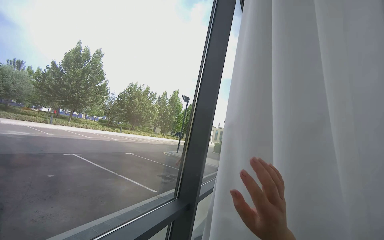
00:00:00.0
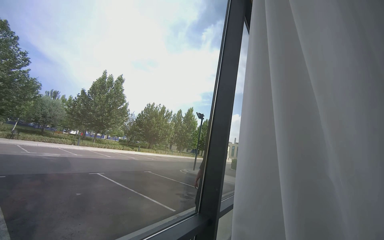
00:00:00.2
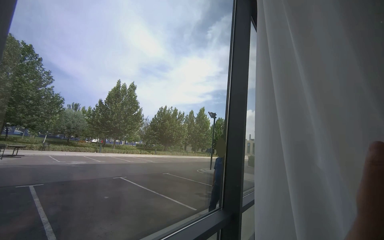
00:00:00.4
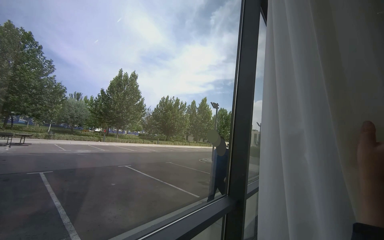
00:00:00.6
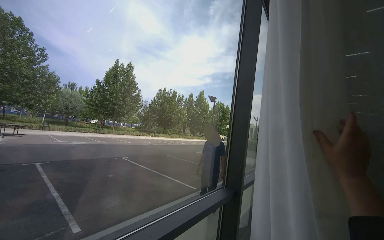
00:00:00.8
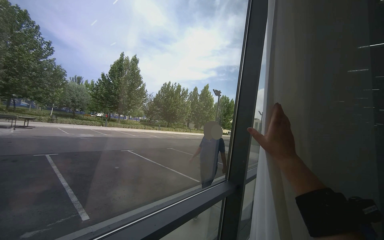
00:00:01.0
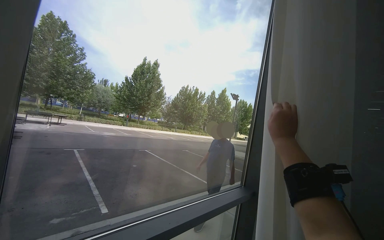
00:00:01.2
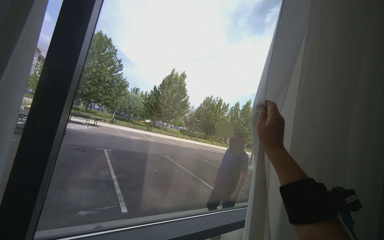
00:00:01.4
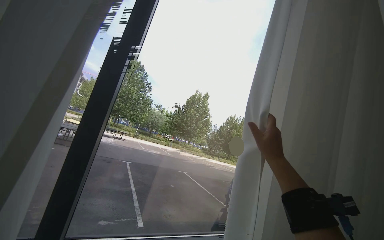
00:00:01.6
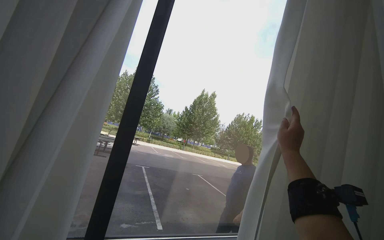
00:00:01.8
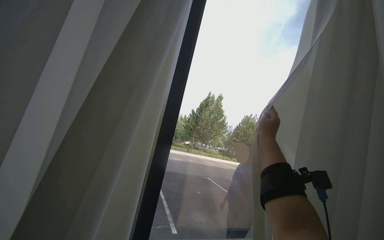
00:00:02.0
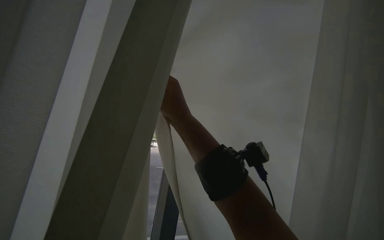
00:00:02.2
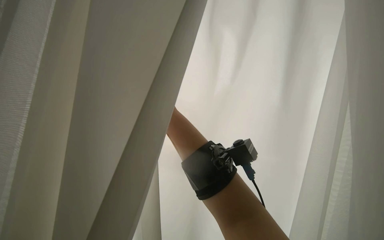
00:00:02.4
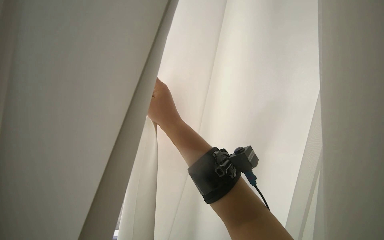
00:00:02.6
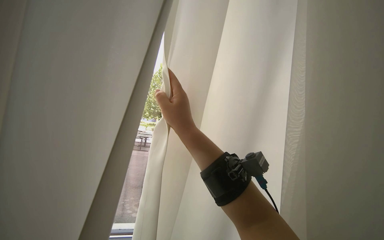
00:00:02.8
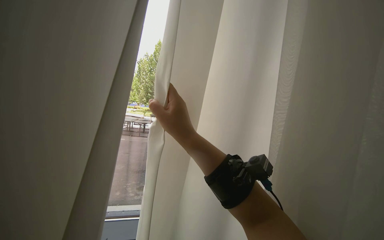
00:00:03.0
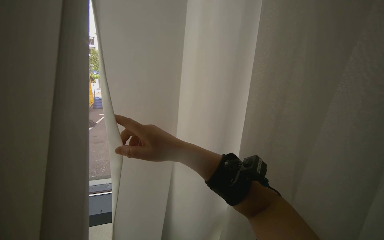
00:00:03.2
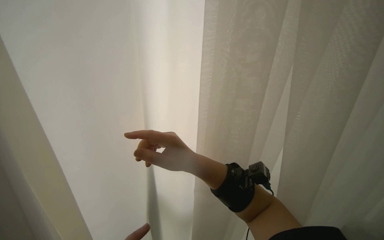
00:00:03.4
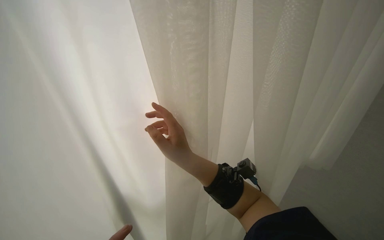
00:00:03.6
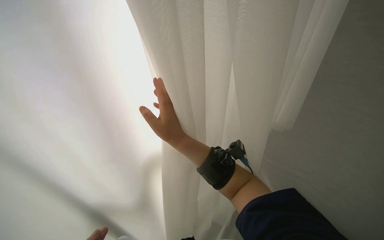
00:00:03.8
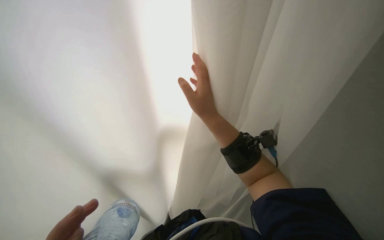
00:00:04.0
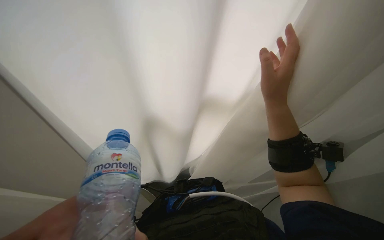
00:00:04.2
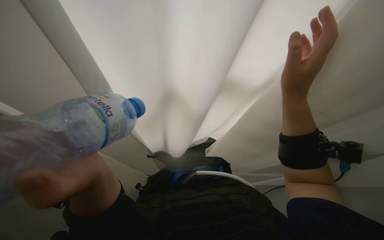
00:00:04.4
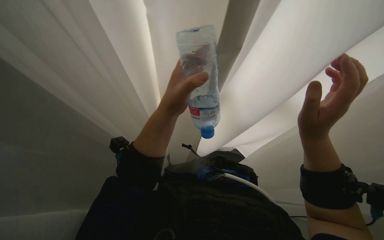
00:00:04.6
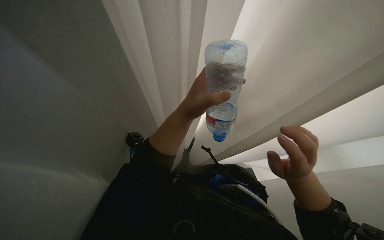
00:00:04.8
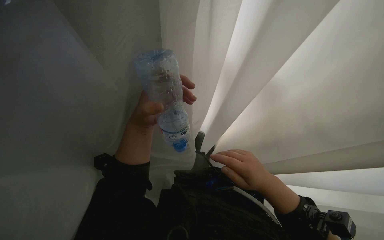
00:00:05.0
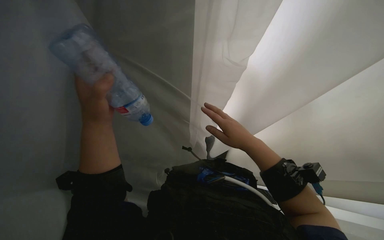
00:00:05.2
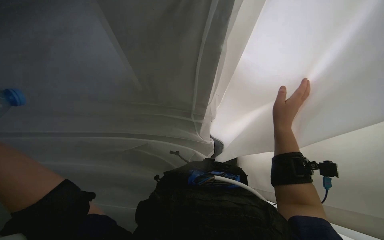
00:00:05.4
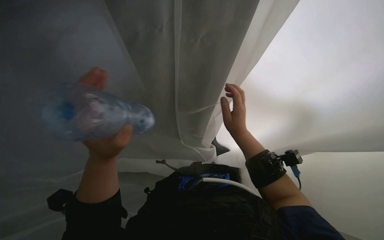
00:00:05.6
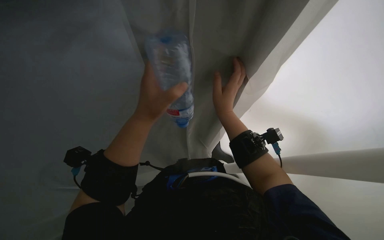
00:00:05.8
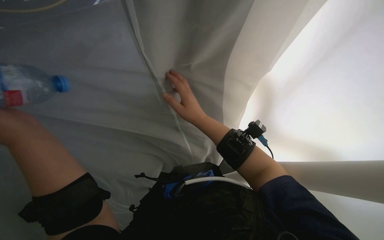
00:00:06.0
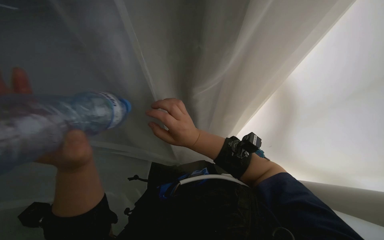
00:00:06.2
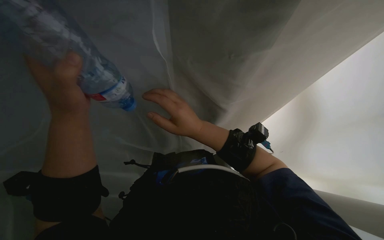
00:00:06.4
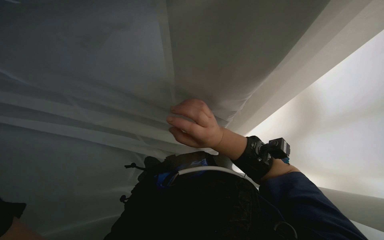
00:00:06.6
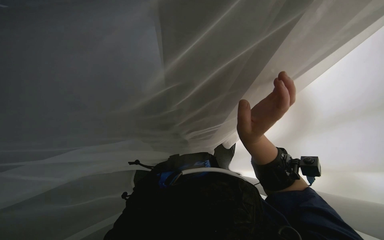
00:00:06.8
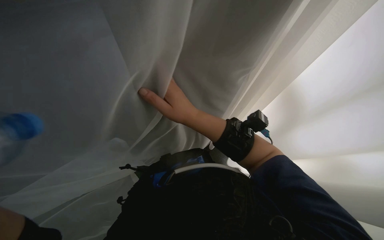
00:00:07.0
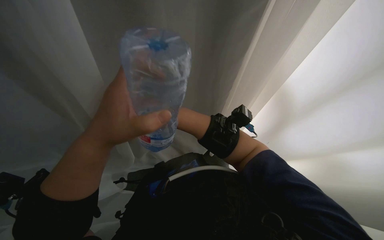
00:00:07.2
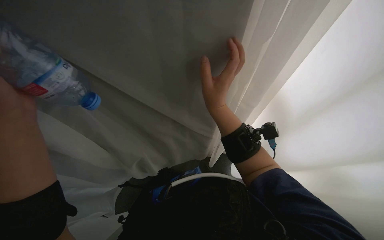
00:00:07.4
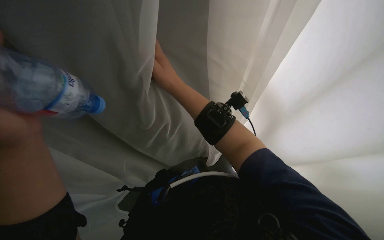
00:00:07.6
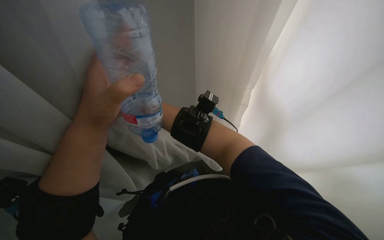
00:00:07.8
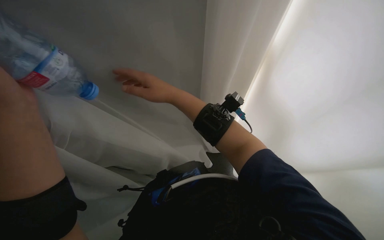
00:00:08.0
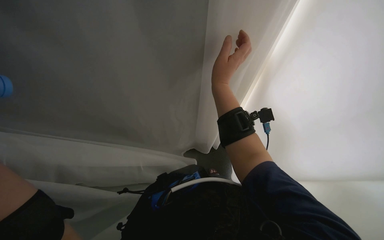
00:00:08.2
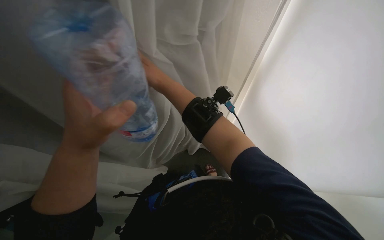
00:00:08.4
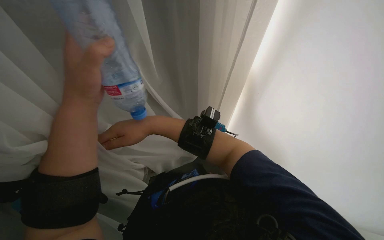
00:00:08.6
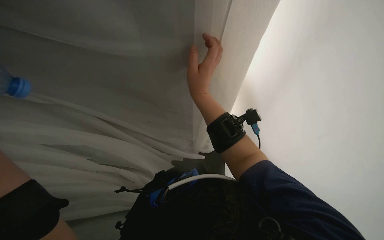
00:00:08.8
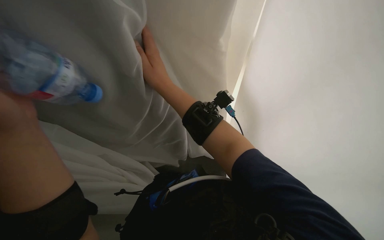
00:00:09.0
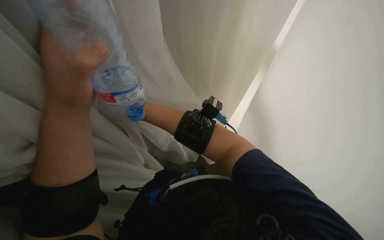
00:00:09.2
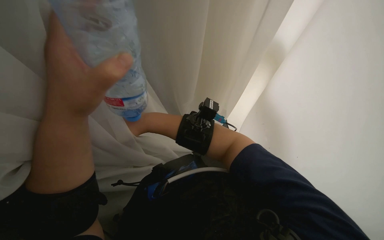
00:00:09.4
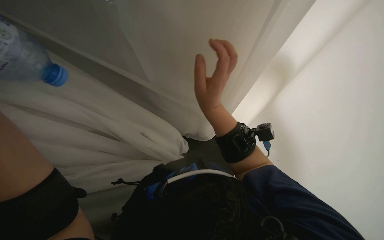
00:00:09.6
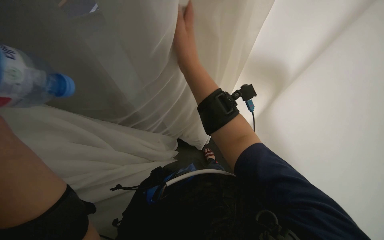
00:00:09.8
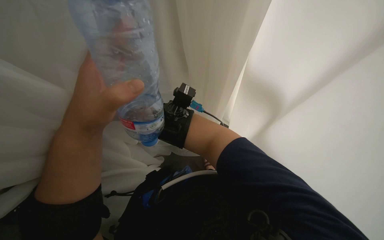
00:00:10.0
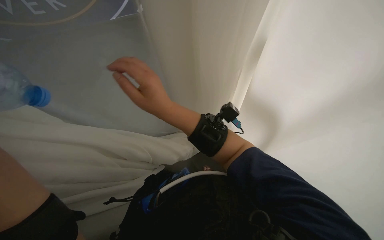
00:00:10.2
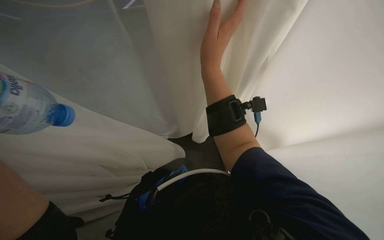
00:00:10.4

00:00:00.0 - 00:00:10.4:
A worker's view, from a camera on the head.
Job: organizing items.
The whole recording: Adjusting room curtains. The worker adjusts the room curtains by opening and closing them.
00:00:04.4 - 00:00:06.0: The camera sweeps to the left, by about 15 degrees. The scene turns some 30 degrees counterclockwise in the picture.

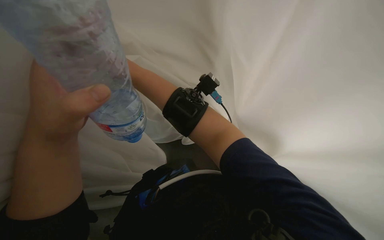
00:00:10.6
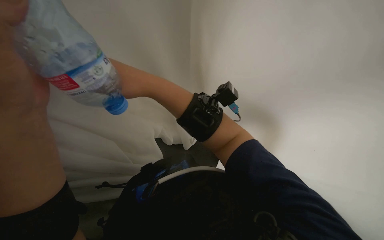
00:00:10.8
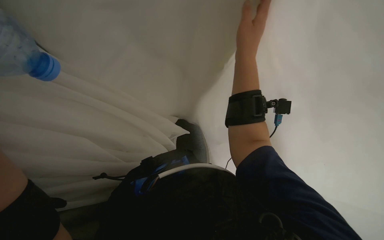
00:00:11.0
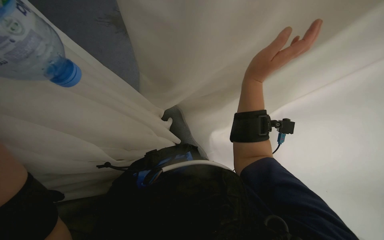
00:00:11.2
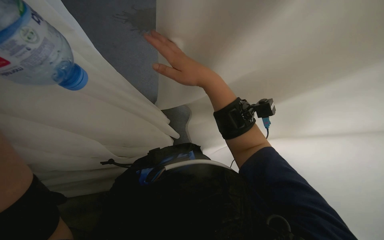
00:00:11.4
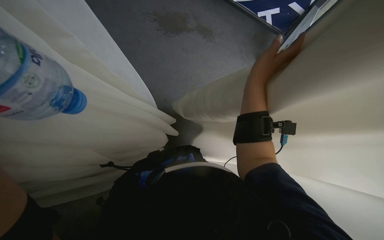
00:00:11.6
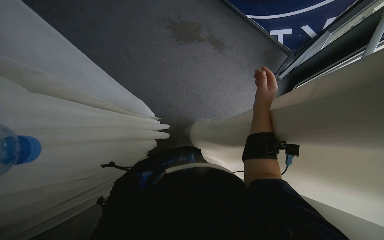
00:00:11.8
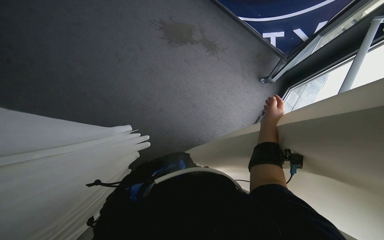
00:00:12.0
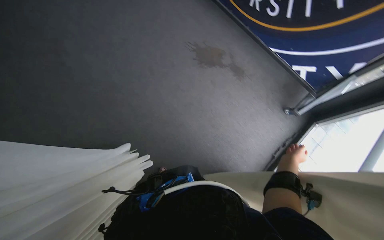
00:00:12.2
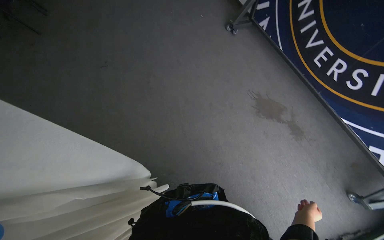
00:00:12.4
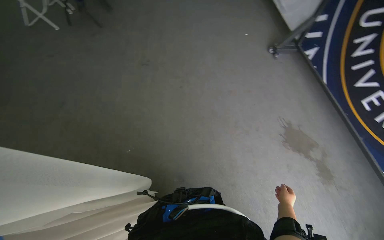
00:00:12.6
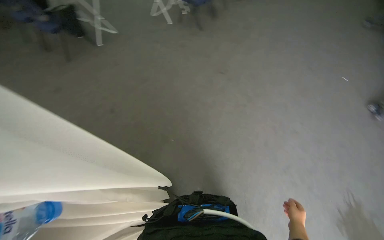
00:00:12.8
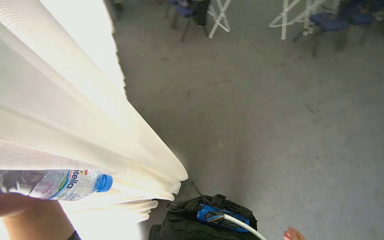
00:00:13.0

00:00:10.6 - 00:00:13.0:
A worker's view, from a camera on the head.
Job: organizing items.
The whole recording: Adjusting room curtains. The worker adjusts the room curtains by opening and closing them.
00:00:10.6 - 00:00:11.8: The scene turns some 25 degrees clockwise in the picture.
00:00:11.8 - 00:00:13.0: The wearer's head swings about 115 degrees to the left. The wearer looks roughly 30 degrees further upward.

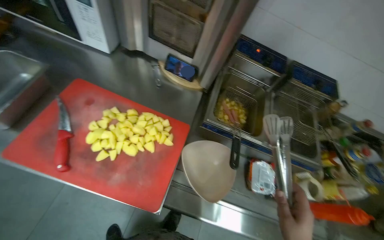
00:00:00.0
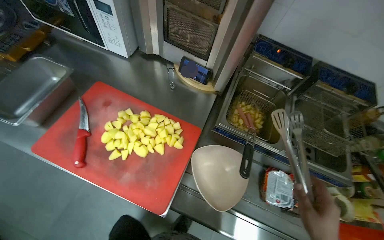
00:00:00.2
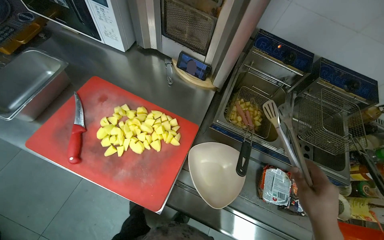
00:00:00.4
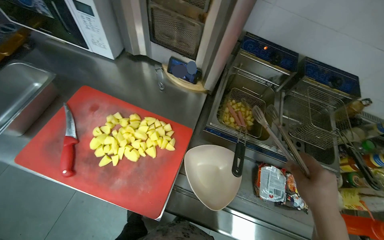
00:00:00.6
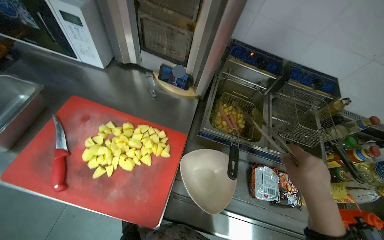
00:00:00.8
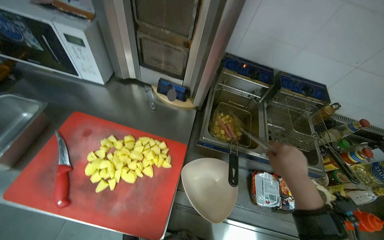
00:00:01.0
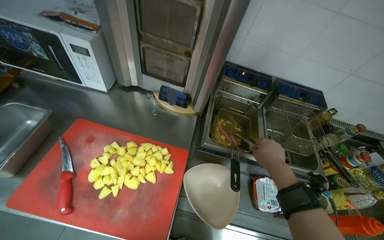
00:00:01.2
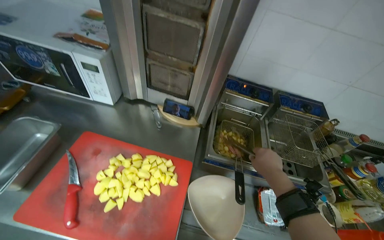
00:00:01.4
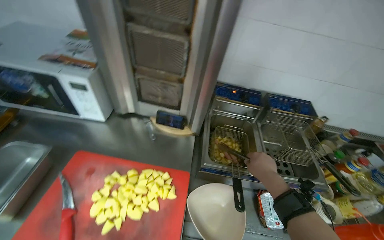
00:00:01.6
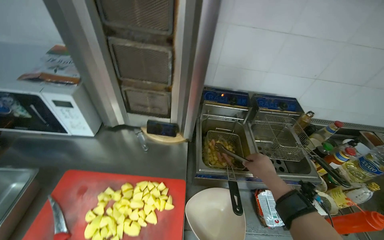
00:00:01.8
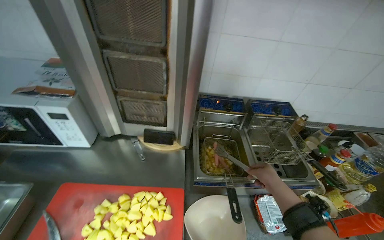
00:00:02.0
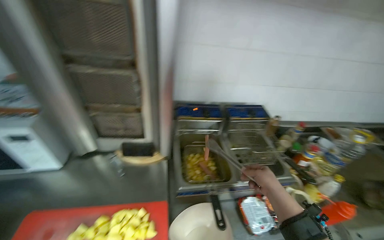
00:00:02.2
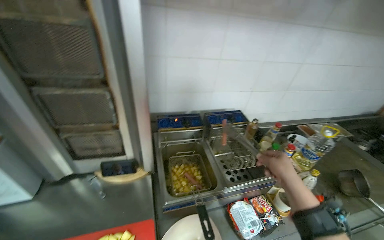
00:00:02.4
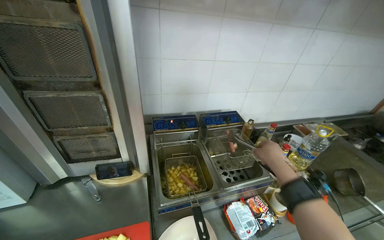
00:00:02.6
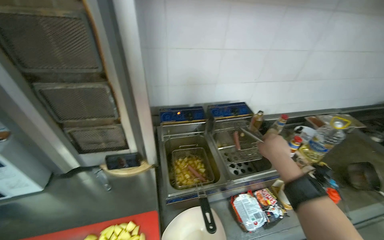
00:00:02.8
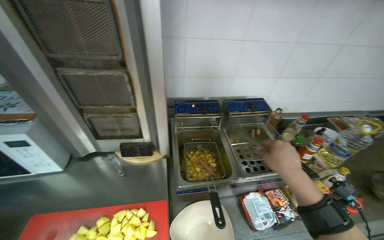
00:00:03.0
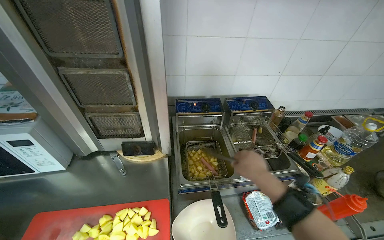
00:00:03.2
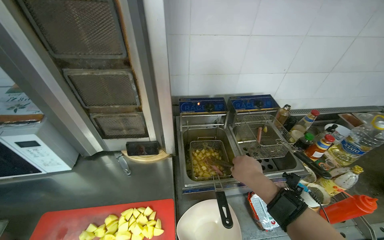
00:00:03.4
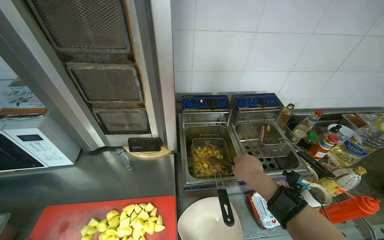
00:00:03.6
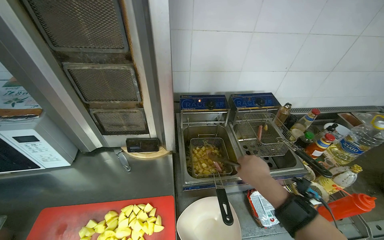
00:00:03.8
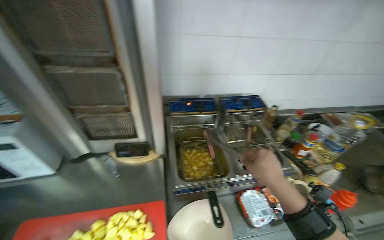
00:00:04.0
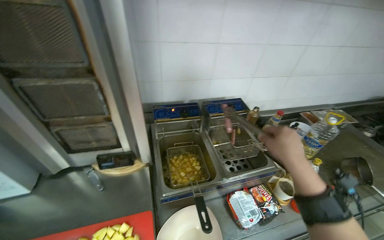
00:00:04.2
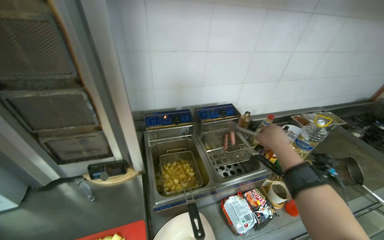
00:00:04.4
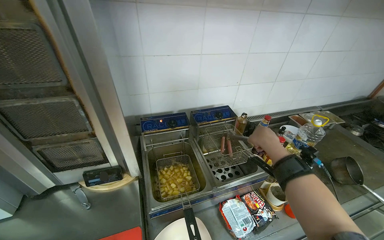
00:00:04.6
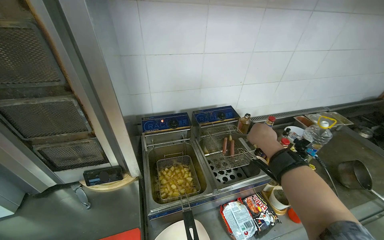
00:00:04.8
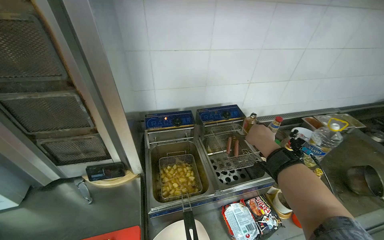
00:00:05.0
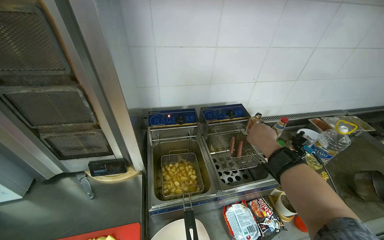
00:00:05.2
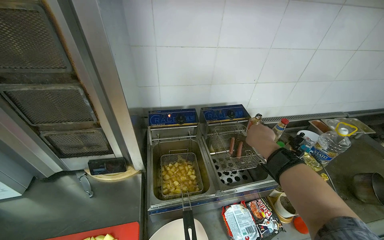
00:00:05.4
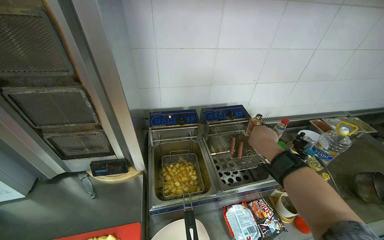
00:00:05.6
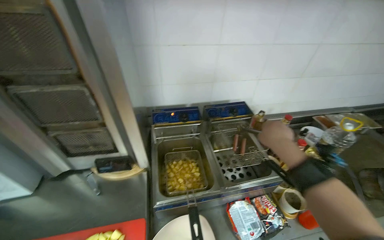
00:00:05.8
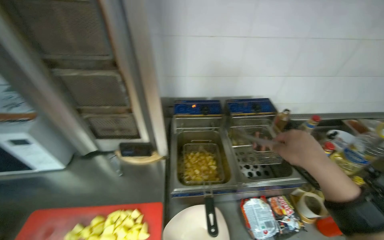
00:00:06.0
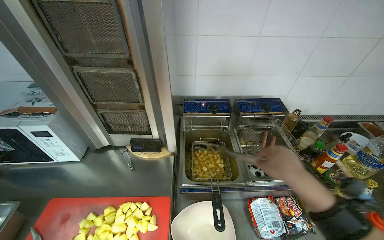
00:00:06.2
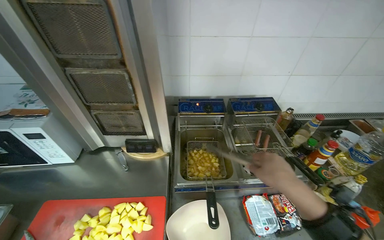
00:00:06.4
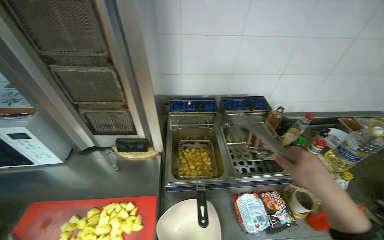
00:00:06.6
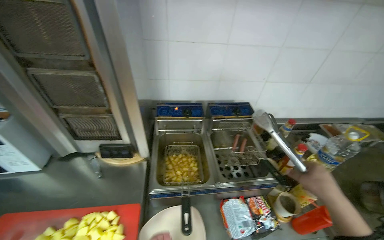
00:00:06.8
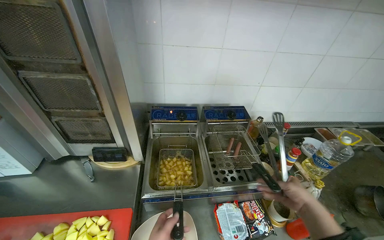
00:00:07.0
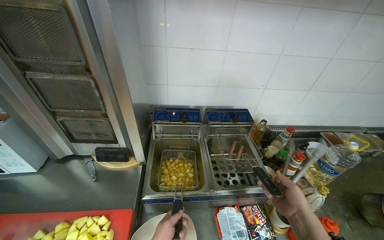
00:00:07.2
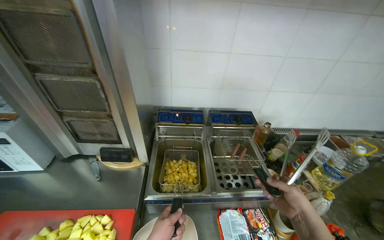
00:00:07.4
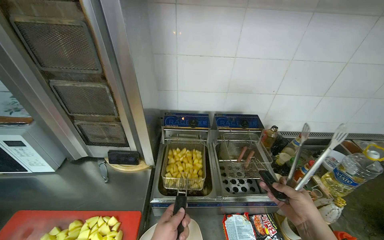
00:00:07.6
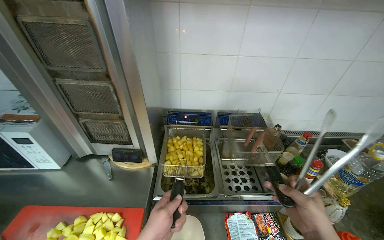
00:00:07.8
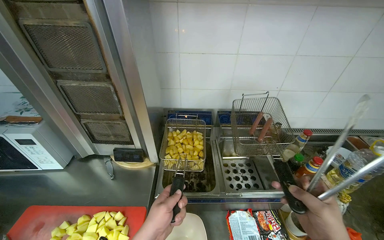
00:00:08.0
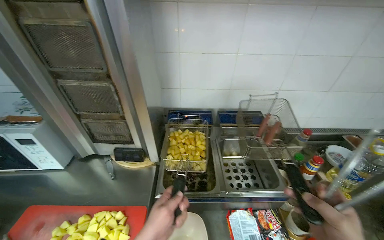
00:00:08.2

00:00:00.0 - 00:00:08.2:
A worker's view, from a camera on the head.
Job: cooking food.
The whole recording: Cooking items in deep fryer. The worker uses tongs to move potatoes and sausages in the deep fryers.
00:00:00.0 - 00:00:01.6: The wearer looks some 15 degrees further upward.
00:00:03.2 - 00:00:05.0: The right hand travels to the right, farther from the camera and up the picture by approximately 25 cm.
00:00:05.0 - 00:00:06.6: The right hand goes approximately 20 cm nearer to the camera and down the picture.
